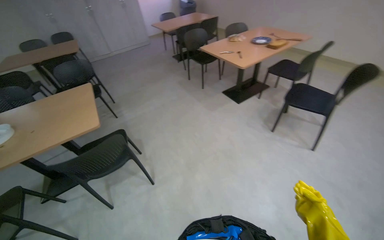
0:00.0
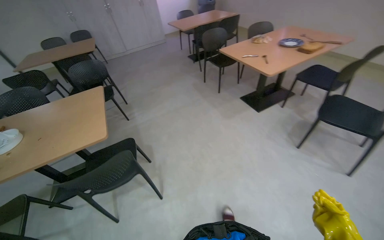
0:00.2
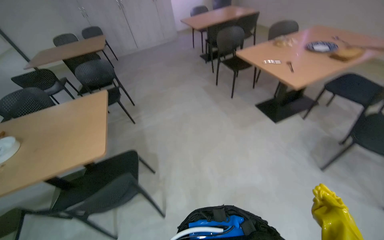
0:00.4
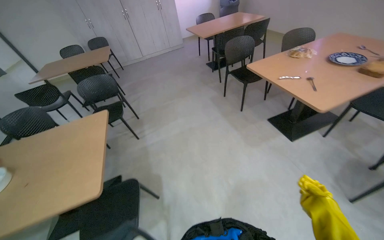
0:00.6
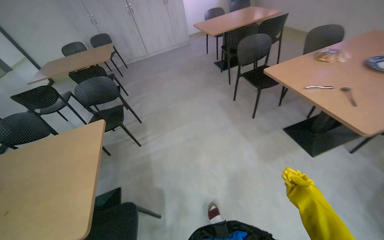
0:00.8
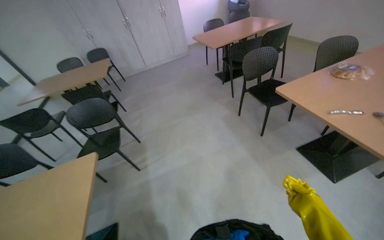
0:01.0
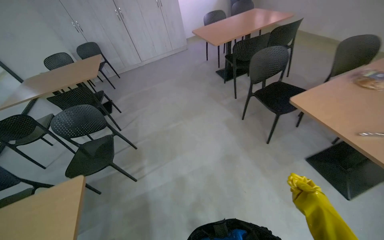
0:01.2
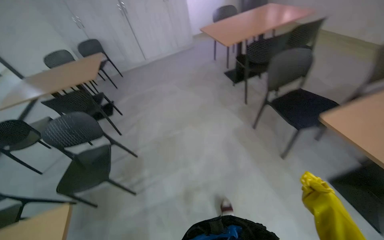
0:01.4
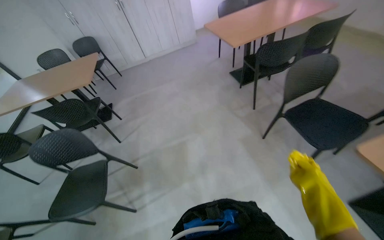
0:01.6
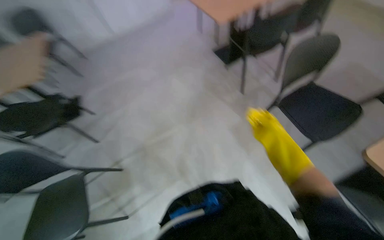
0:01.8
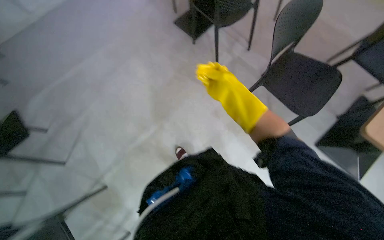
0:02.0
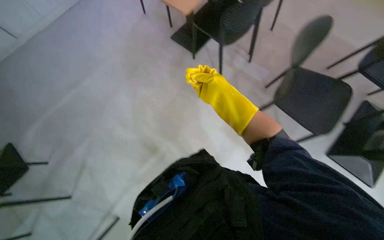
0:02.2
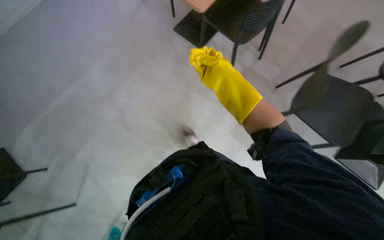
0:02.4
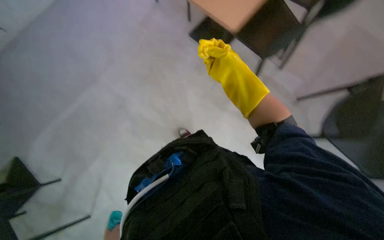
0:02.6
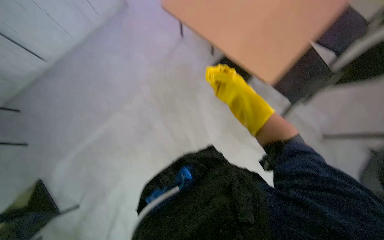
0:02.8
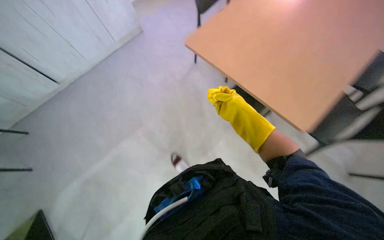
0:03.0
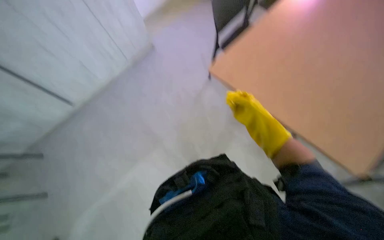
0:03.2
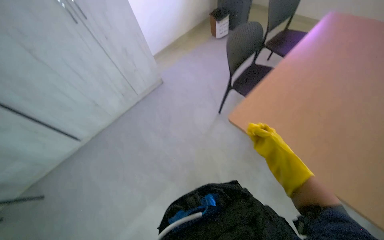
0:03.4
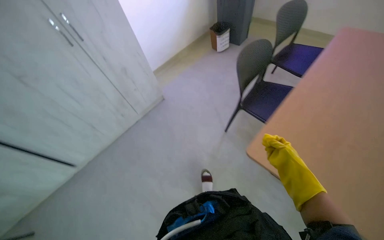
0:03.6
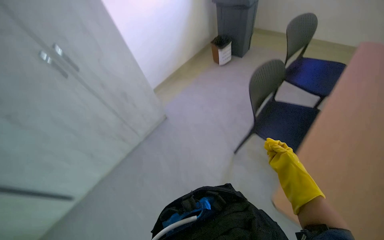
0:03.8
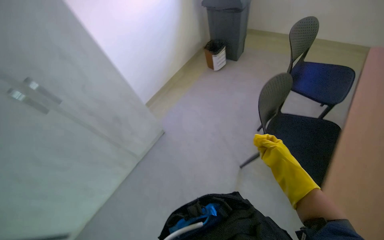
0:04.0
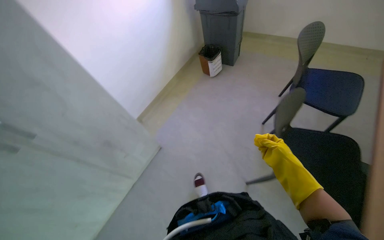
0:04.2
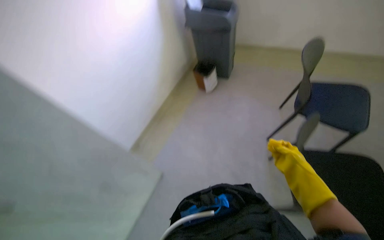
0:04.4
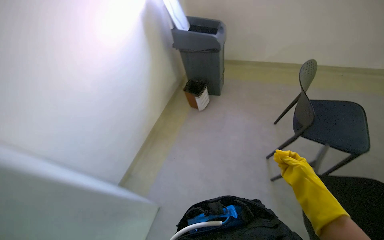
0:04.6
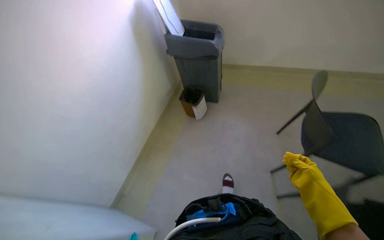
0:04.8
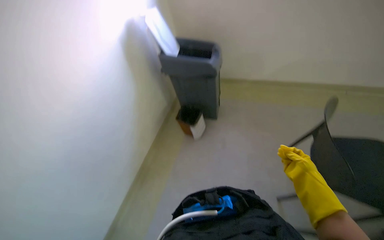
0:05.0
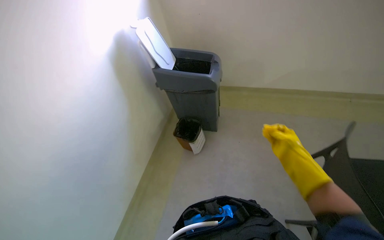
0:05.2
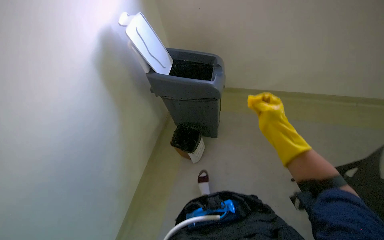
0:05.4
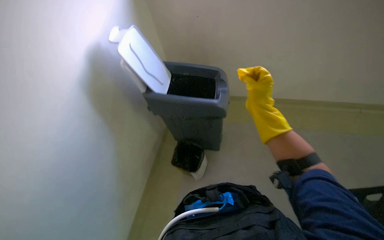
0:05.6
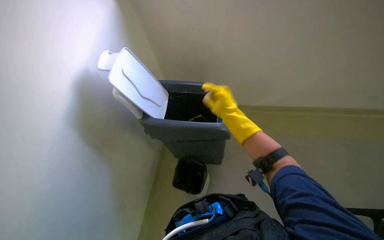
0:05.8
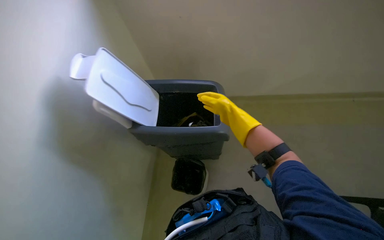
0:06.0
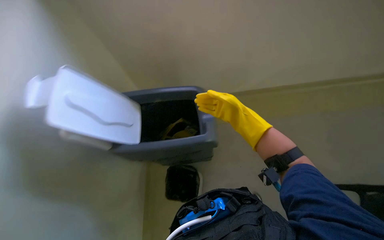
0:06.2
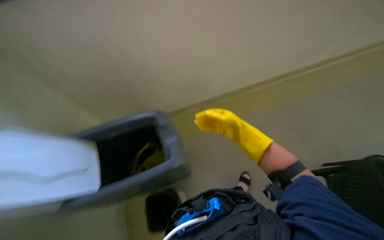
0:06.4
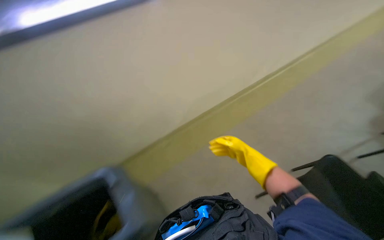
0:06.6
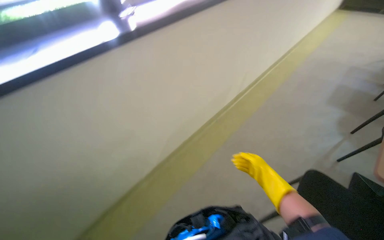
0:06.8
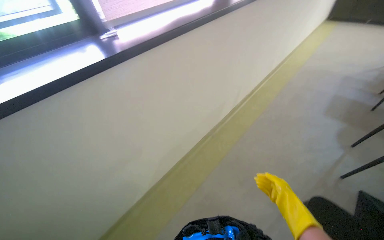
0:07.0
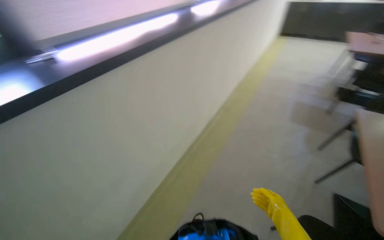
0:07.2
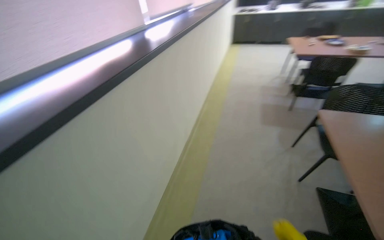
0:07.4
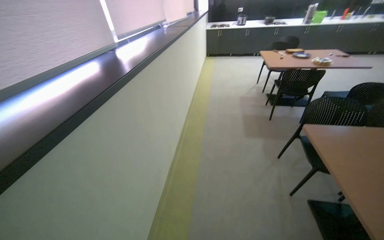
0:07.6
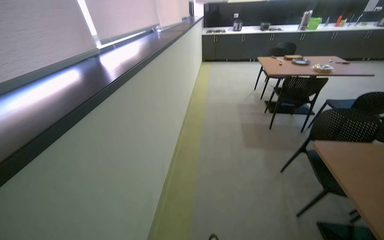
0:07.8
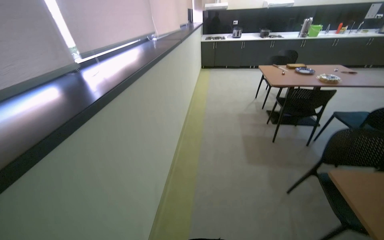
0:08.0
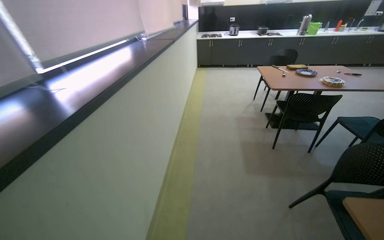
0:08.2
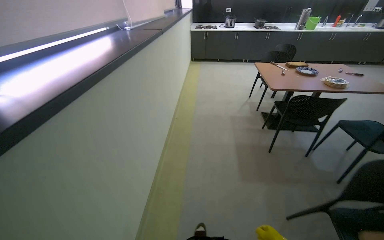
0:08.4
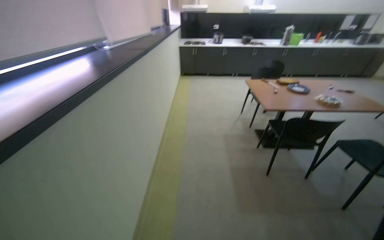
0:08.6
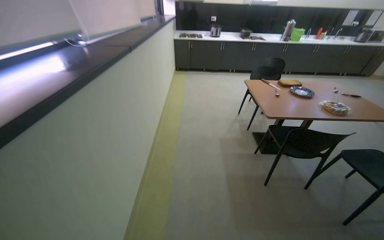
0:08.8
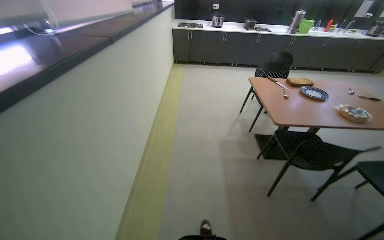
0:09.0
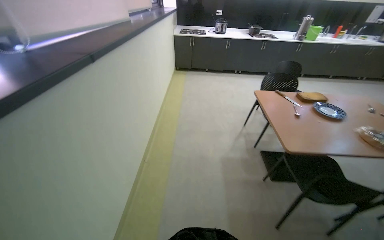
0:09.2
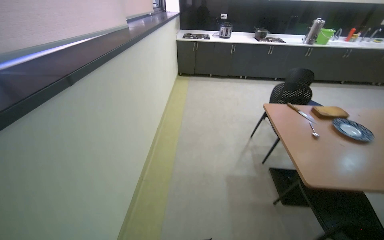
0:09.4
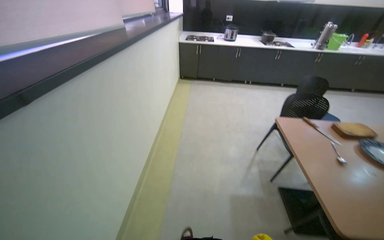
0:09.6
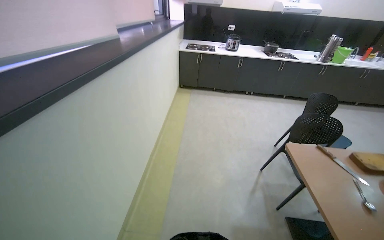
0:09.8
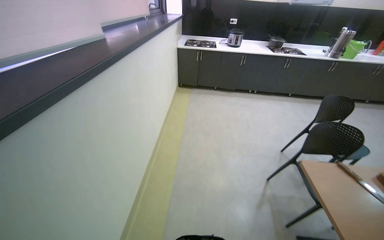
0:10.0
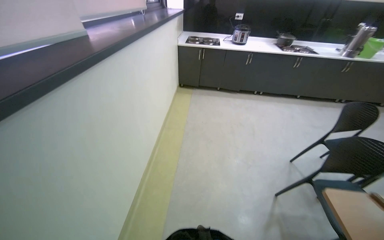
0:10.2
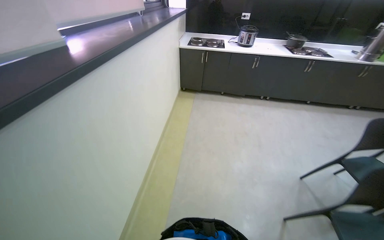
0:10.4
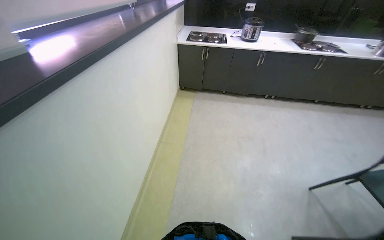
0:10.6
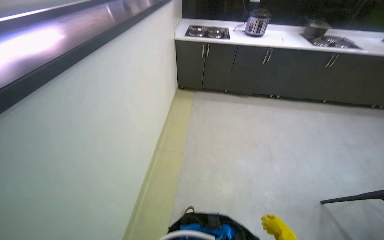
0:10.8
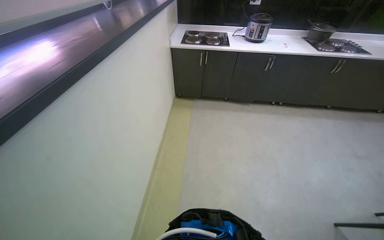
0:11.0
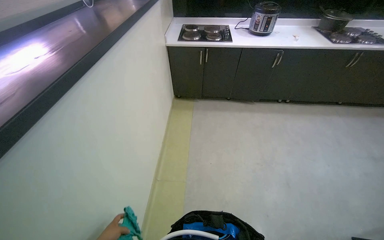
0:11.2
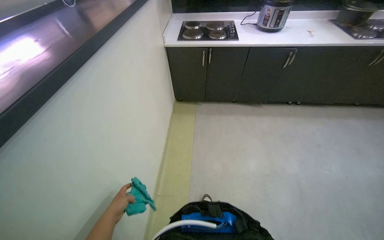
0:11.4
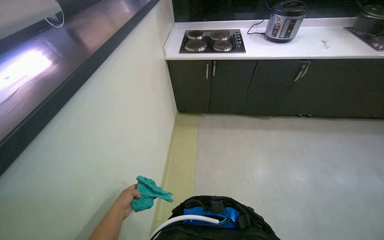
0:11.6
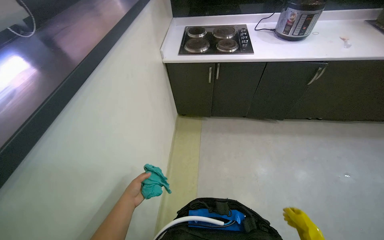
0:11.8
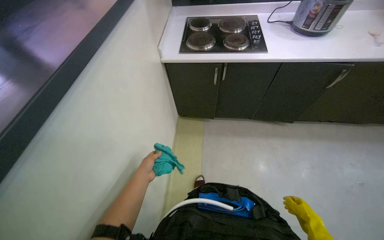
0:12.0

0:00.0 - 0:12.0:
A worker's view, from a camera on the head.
Job: cleaning kitchen.
The whole recording: Cleaning kitchen counter and sinks. The worker sprays cleaner and wipes down the kitchen counter and both sinks, cleans the sink drains, and disposes of the collected debris.
0:00.0 - 0:01.6: The camera is carried about 1.5 m.
0:01.6 - 0:03.0: The head travels some 60 cm.
0:03.0 - 0:04.4: The wearer moves some 1 m.
0:04.4 - 0:06.0: The camera travels some 1 m. The head rotates about 20 degrees to the right.
0:06.0 - 0:07.6: The wearer moves approximately 60 cm. The view tips upward by about 20 degrees. The scene turns roughly 25 degrees counterclockwise in the picture.
0:07.6 - 0:09.0: The head travels some 1.5 m.
0:09.0 - 0:10.4: The camera travels approximately 1.5 m.
0:10.4 - 0:12.0: The head travels about 1.5 m. The wearer looks some 15 degrees further downward.

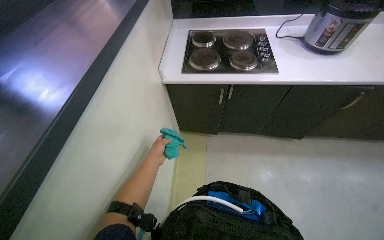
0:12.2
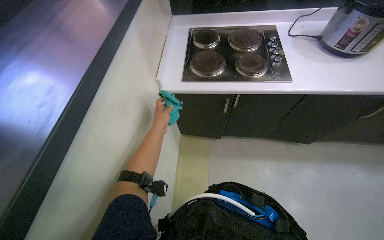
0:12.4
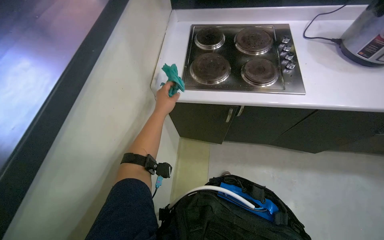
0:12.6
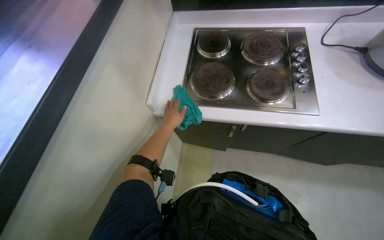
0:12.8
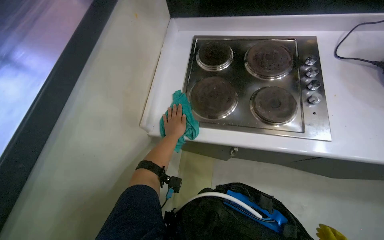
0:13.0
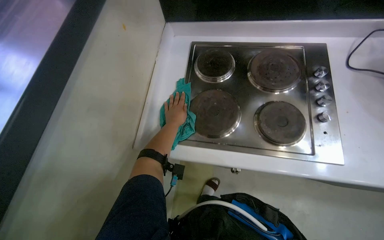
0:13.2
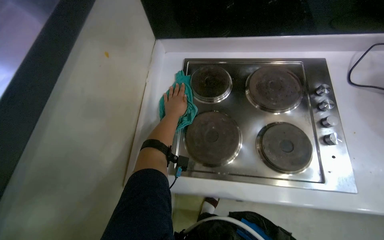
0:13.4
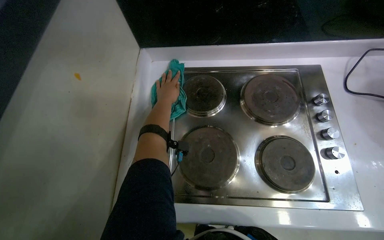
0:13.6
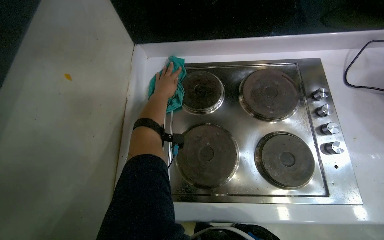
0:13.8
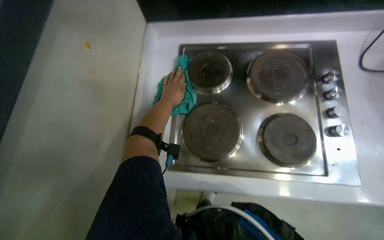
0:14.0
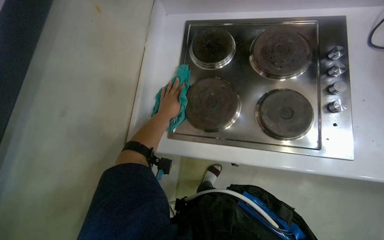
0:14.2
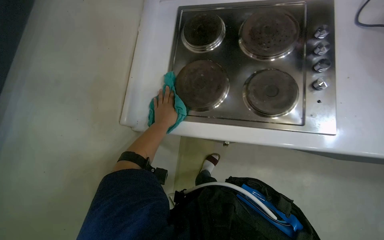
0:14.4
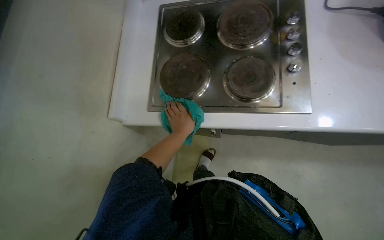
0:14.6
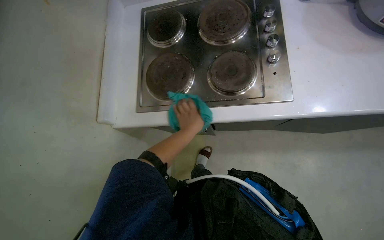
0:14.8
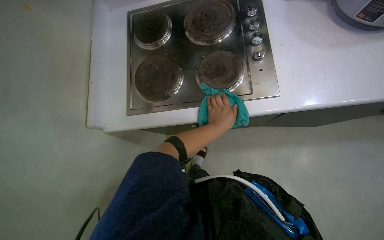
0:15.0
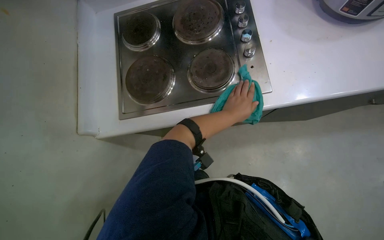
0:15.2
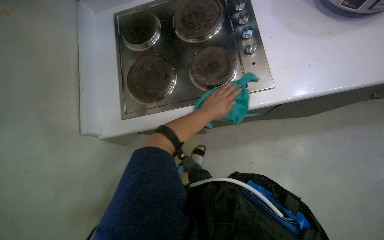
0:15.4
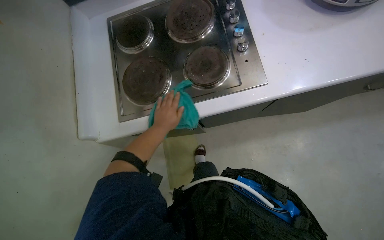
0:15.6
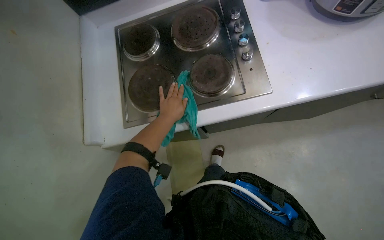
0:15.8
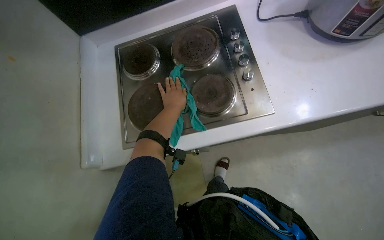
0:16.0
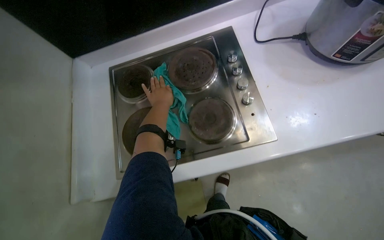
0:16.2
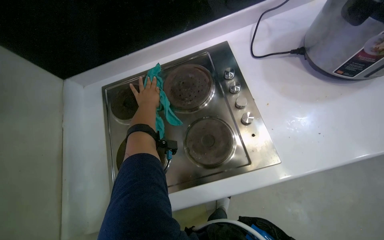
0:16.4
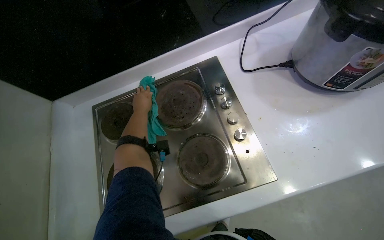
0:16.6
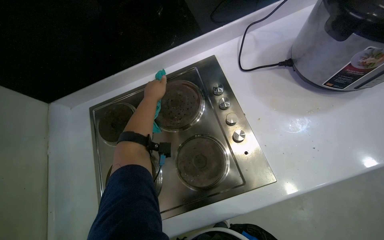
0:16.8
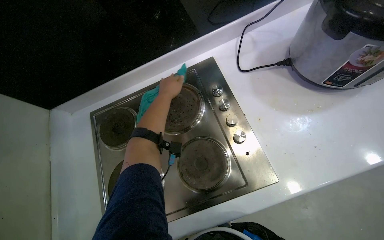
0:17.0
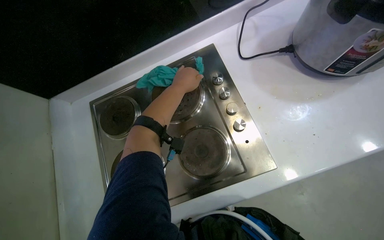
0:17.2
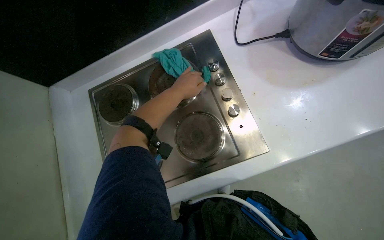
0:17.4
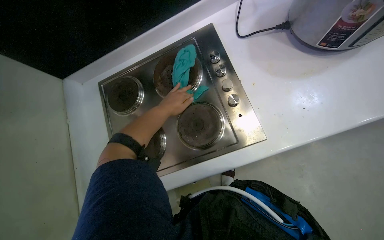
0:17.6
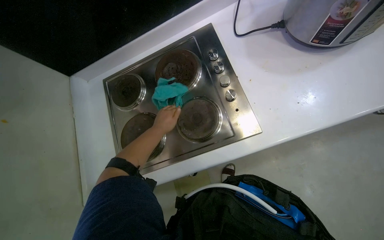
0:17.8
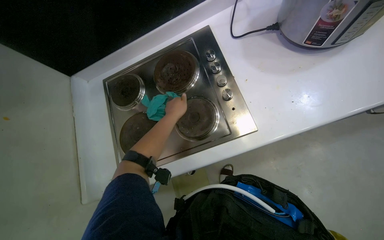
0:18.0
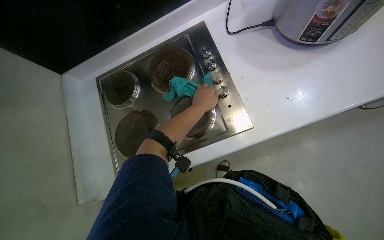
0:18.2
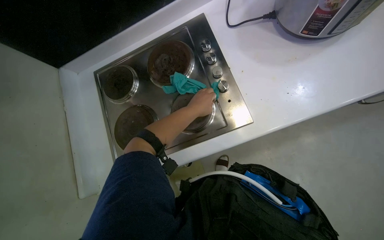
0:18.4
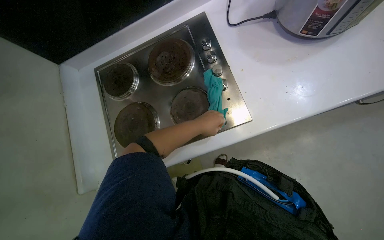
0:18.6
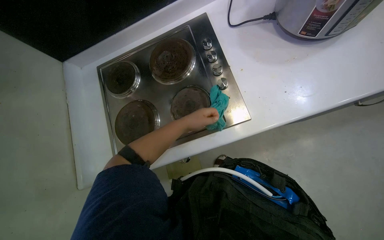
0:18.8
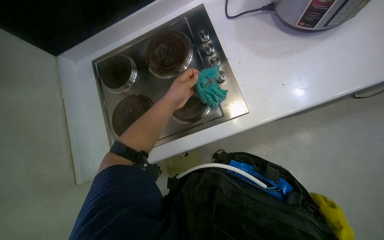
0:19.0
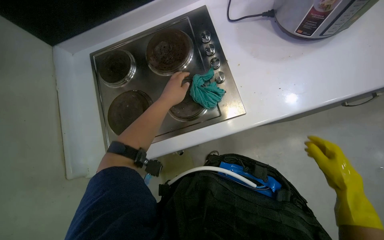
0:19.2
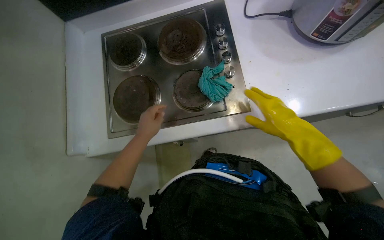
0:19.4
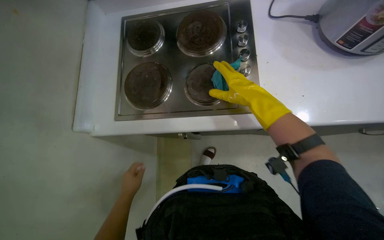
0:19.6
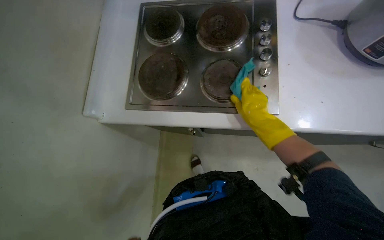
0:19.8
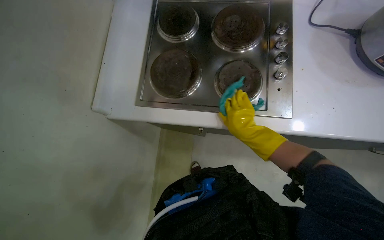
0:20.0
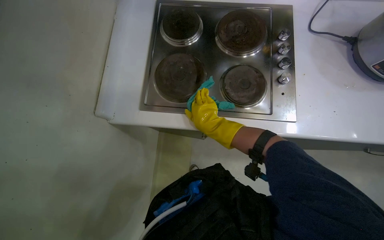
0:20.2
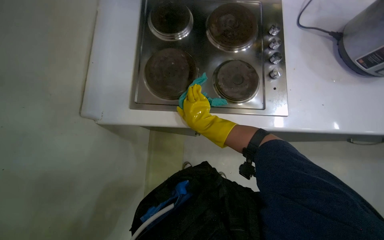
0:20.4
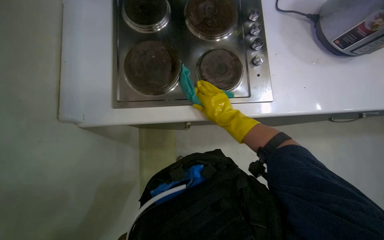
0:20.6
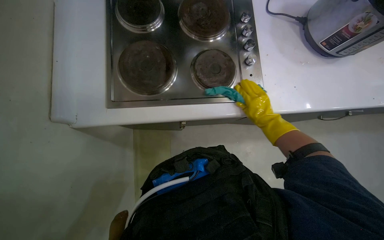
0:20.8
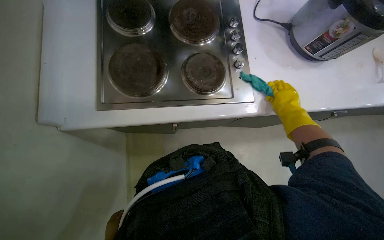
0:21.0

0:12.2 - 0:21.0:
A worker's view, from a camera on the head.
Job: cleaning kitchen.
The whole recording: Cleaning kitchen counter and sinks. The worker sprays cleaner and wipes down the kitchen counter and both sinks, cleans the sink drains, and disposes of the collected debris.
0:12.2 - 0:13.6: The camera is carried about 80 cm. The view tilts roughly 15 degrees downward.
0:13.6 - 0:15.2: The left hand heads down the picture and to the right, covering some 60 cm.
0:15.2 - 0:16.6: The left hand moves to the left, about 25 cm.
0:16.6 - 0:18.0: The left hand heads to the right, covering some 15 cm.
0:18.0 - 0:19.6: The left hand travels down the picture by approximately 40 cm.
0:19.6 - 0:21.0: The camera is aimed approximately 20 degrees further to the right. The right hand moves to the right, about 15 cm.
